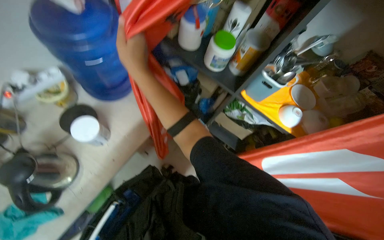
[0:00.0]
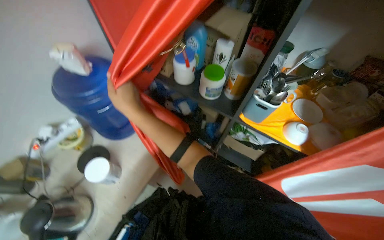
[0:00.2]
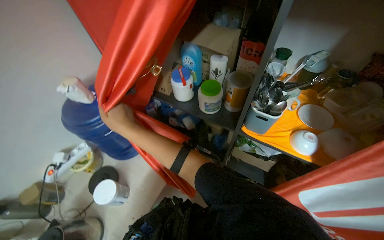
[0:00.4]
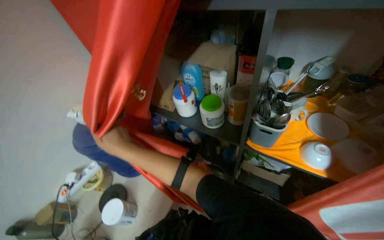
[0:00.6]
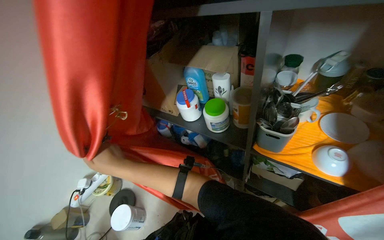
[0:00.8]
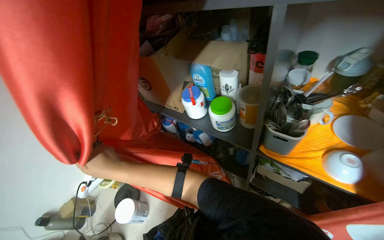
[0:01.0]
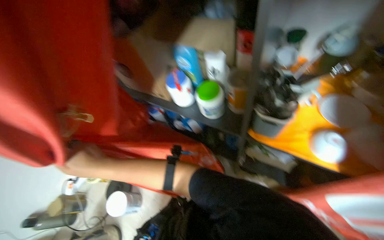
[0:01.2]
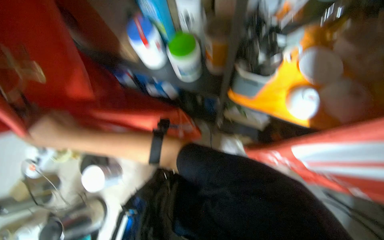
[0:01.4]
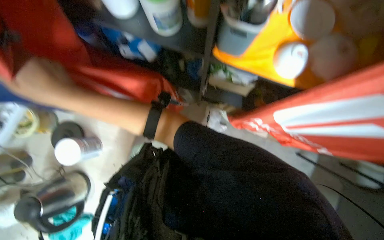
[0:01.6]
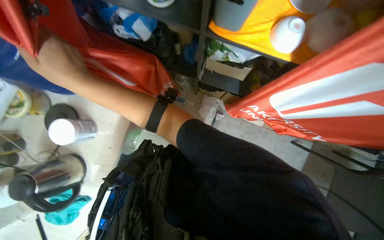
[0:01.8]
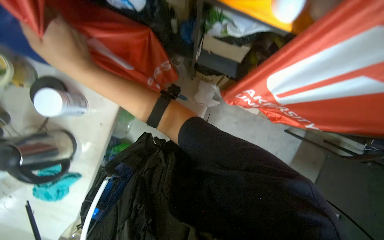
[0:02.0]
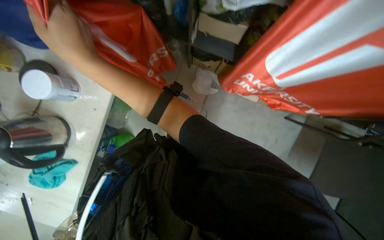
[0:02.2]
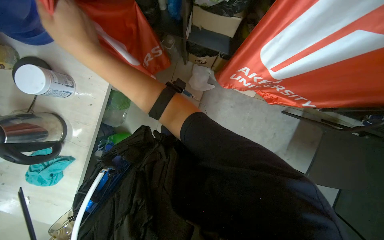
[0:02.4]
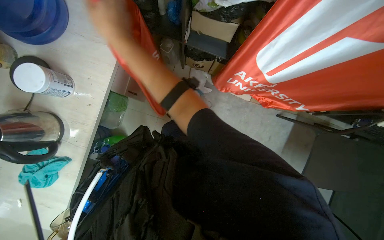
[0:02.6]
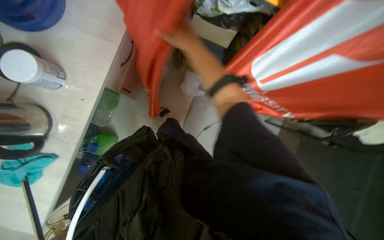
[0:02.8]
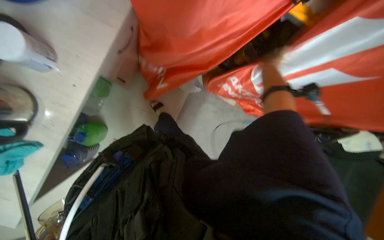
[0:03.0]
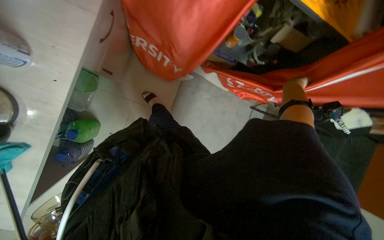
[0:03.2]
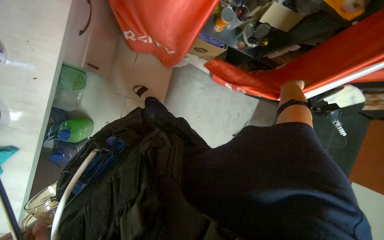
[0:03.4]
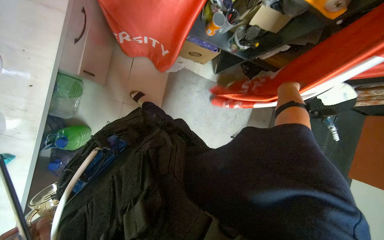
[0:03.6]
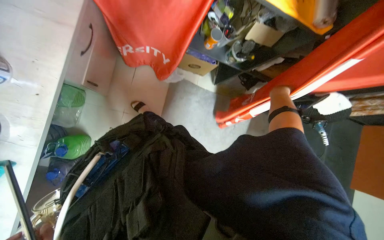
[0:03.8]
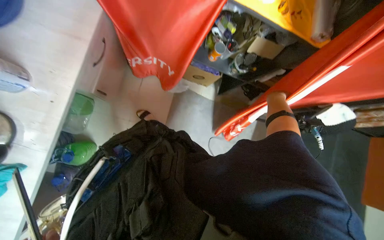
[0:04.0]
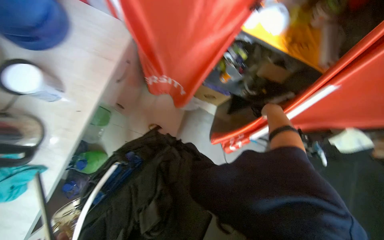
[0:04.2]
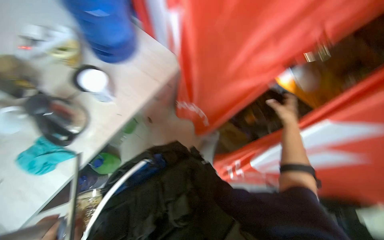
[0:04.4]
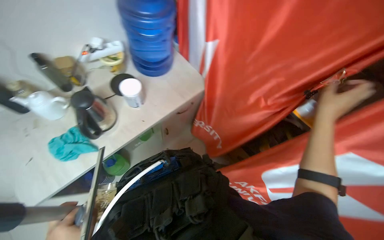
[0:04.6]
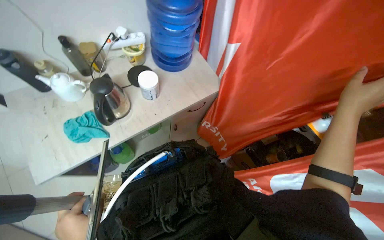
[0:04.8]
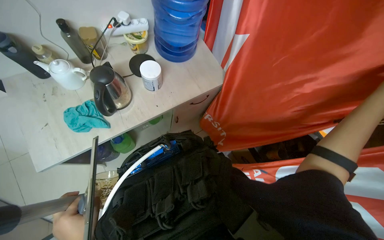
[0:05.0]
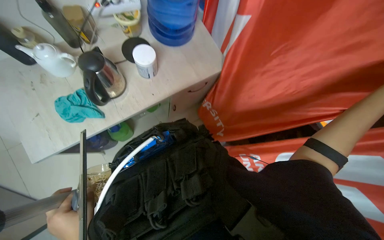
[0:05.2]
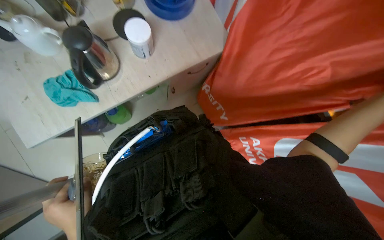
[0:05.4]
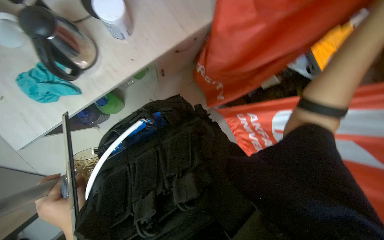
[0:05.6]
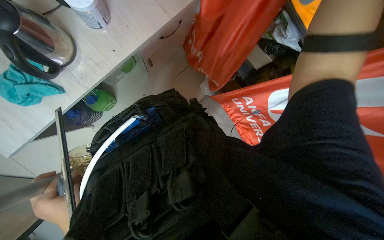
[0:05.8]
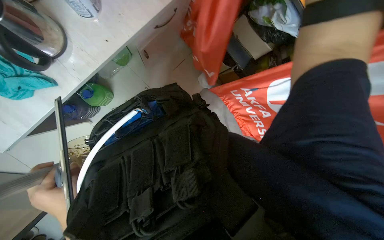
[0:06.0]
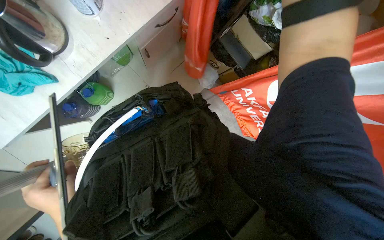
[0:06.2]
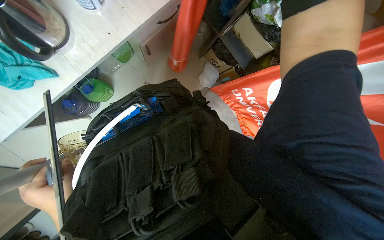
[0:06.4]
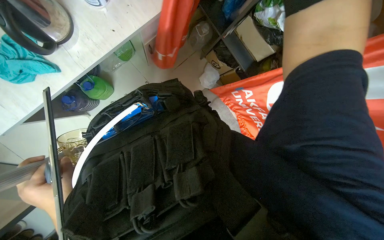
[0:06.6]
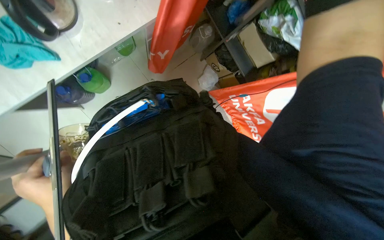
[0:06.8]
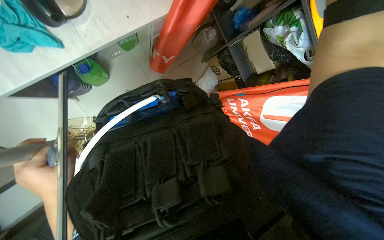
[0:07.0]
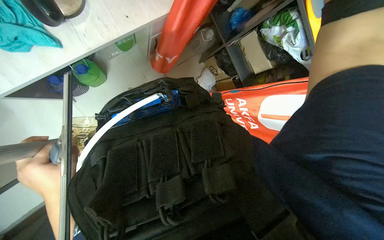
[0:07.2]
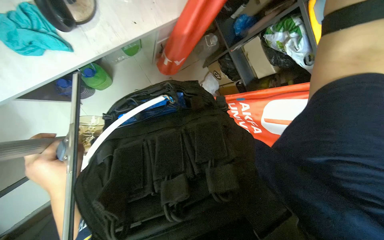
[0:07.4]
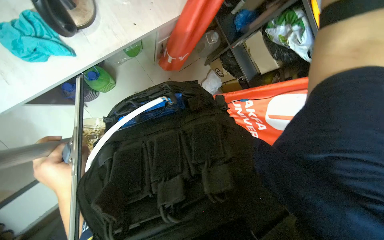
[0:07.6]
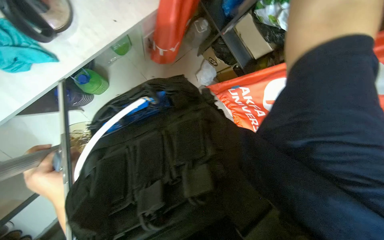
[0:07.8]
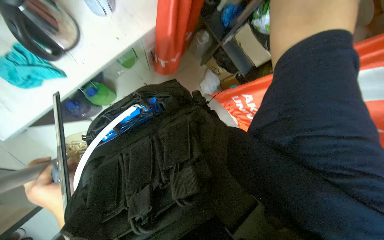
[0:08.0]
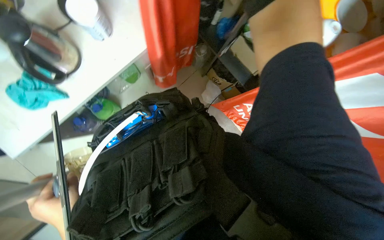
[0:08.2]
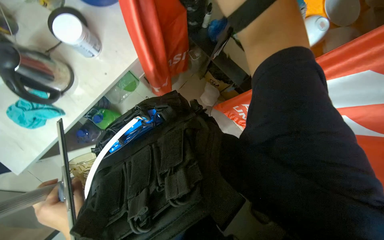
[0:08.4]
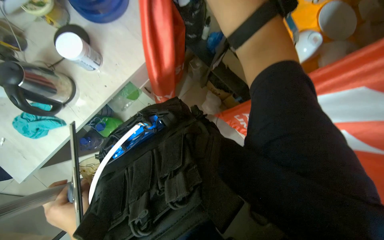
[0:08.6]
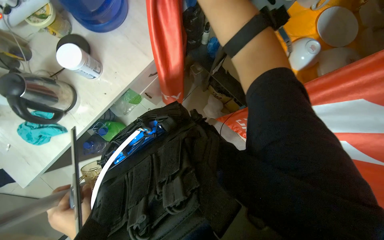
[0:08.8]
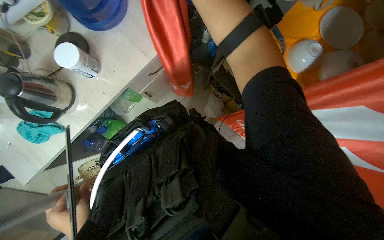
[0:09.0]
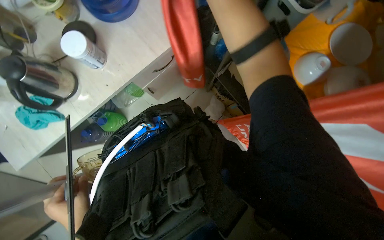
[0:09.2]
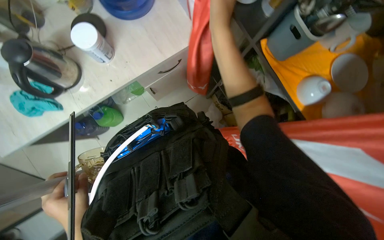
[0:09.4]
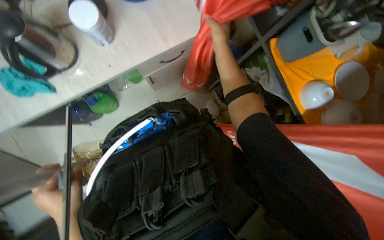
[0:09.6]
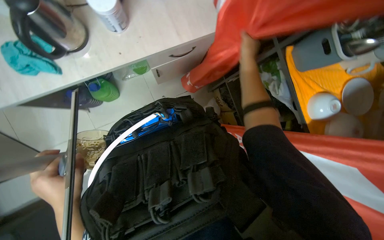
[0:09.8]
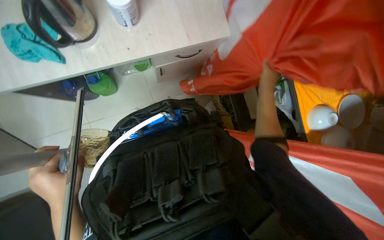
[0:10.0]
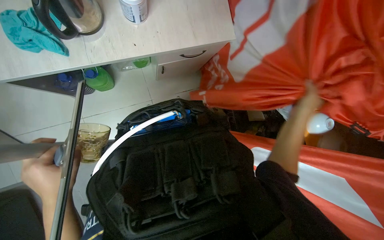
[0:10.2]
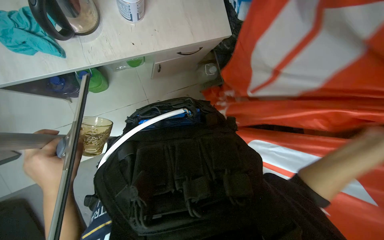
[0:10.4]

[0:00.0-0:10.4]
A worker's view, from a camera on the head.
Job: preparing cleaning supplies.
The whole recording: Gathering cleaning supplies. The worker gathers various cleaning tools and solutions from the table.
0:01.4 to 0:03.0: The view swings approximately 20 degrees to the right. The view tips downward by approximately 15 degrees.
0:03.0 to 0:04.4: The wearer looks about 20 degrees further upward.
0:04.4 to 0:06.0: The view tips downward by approximately 25 degrees.
0:09.0 to 0:10.4: The scene rotates clockwise by about 30 degrees.

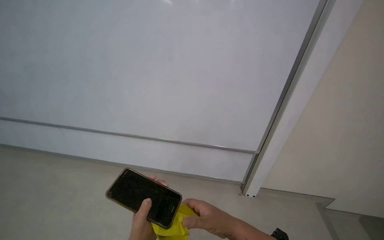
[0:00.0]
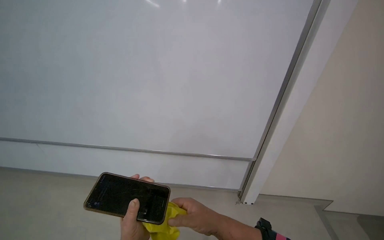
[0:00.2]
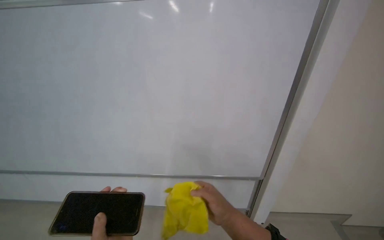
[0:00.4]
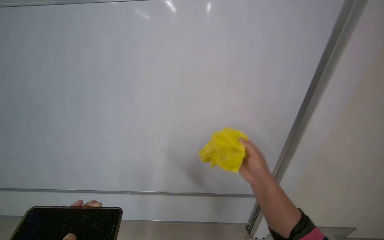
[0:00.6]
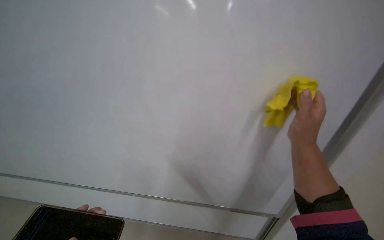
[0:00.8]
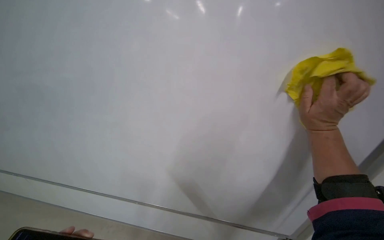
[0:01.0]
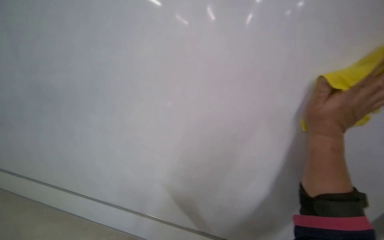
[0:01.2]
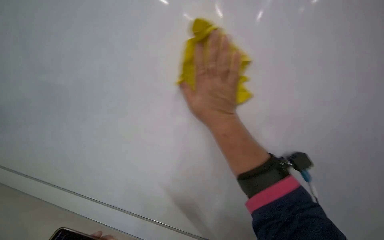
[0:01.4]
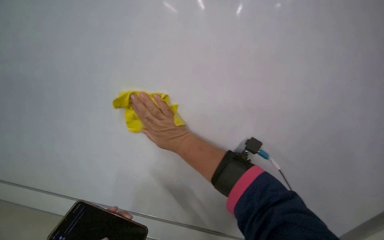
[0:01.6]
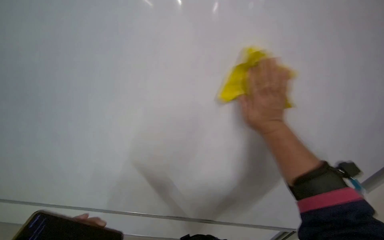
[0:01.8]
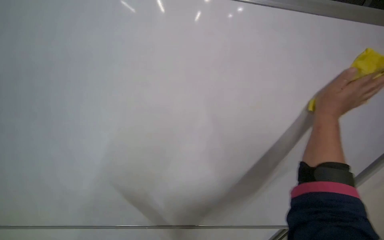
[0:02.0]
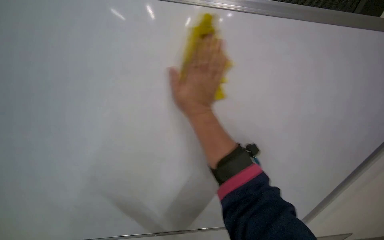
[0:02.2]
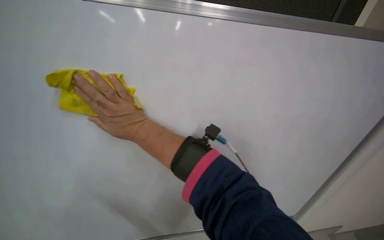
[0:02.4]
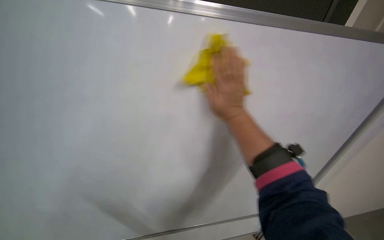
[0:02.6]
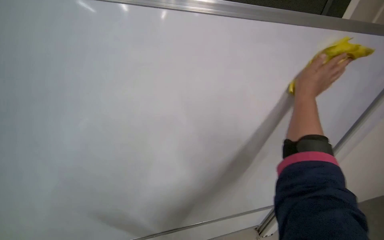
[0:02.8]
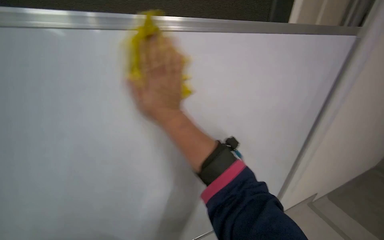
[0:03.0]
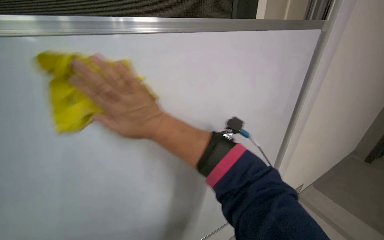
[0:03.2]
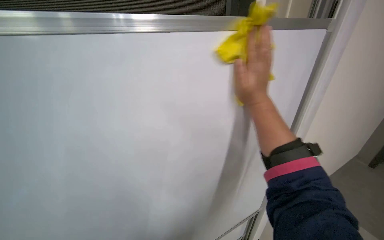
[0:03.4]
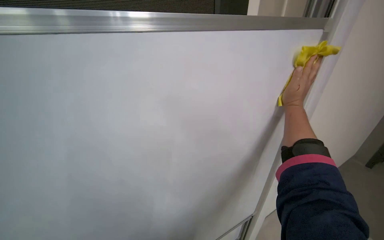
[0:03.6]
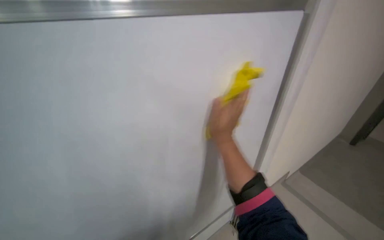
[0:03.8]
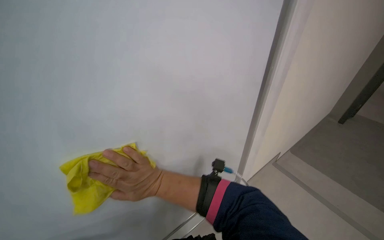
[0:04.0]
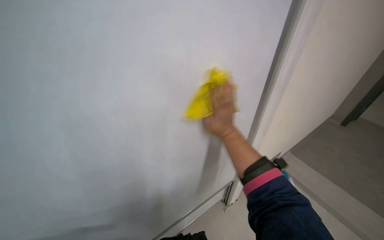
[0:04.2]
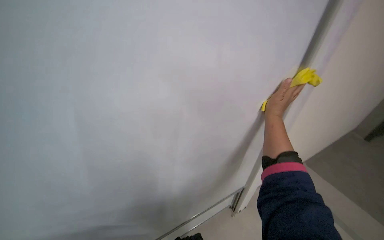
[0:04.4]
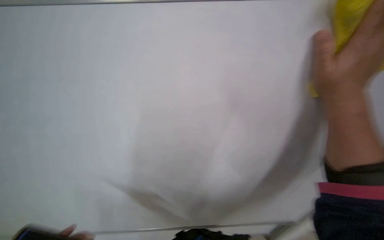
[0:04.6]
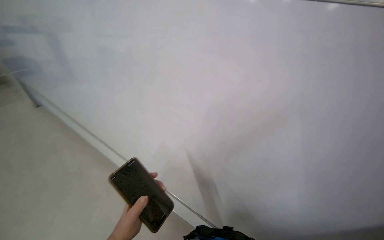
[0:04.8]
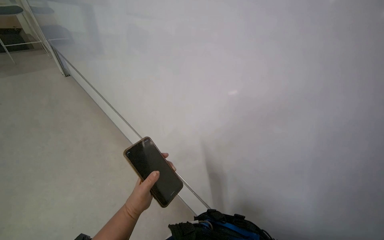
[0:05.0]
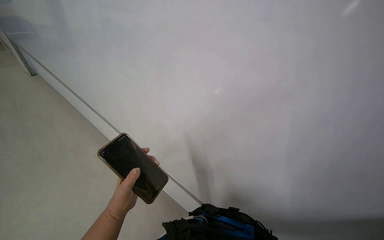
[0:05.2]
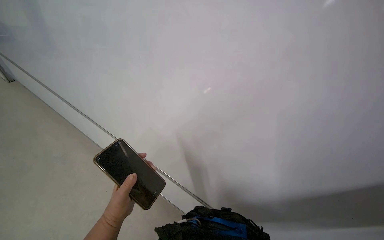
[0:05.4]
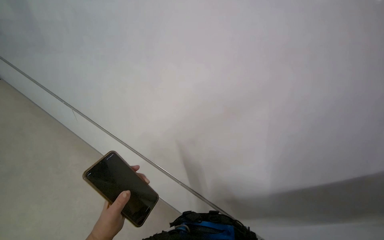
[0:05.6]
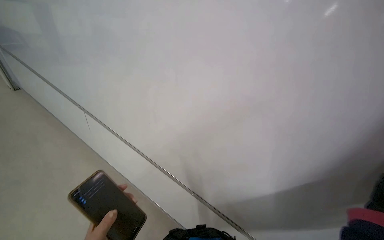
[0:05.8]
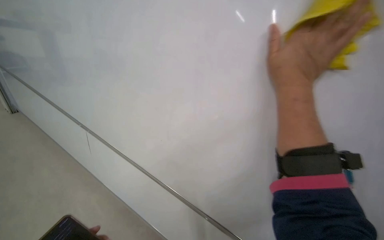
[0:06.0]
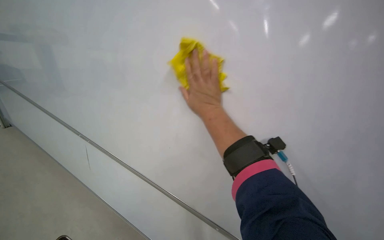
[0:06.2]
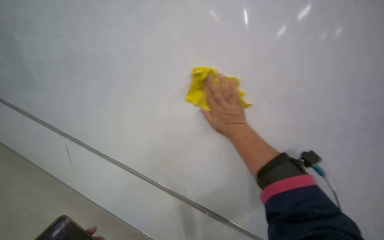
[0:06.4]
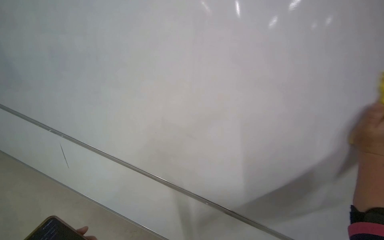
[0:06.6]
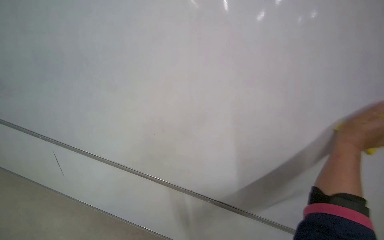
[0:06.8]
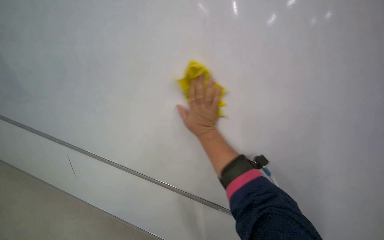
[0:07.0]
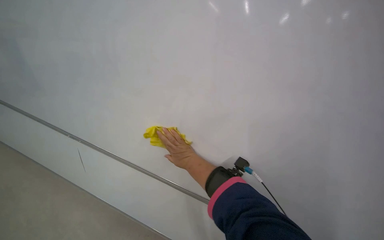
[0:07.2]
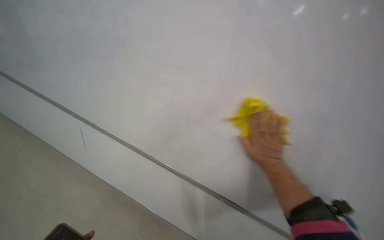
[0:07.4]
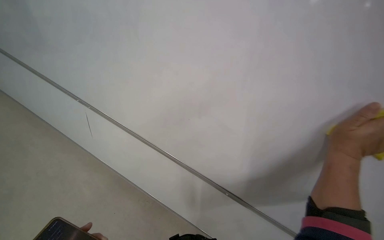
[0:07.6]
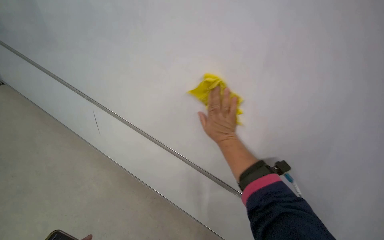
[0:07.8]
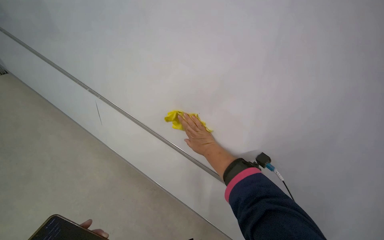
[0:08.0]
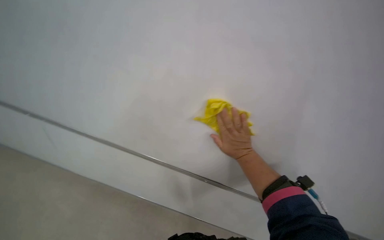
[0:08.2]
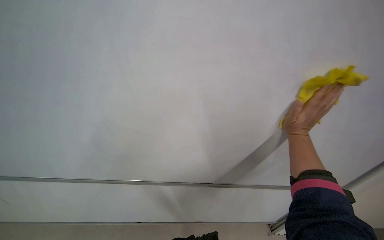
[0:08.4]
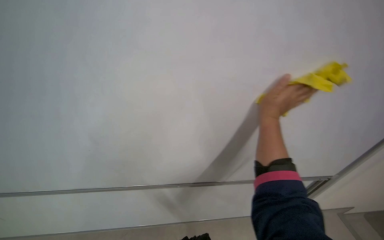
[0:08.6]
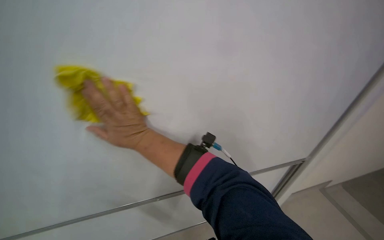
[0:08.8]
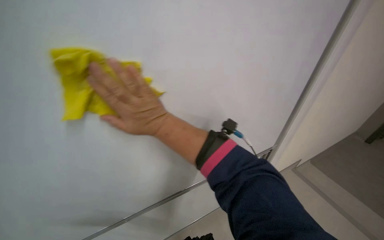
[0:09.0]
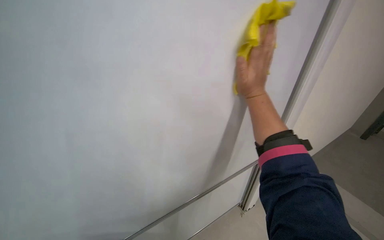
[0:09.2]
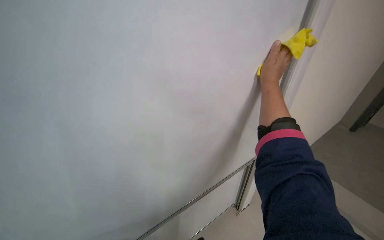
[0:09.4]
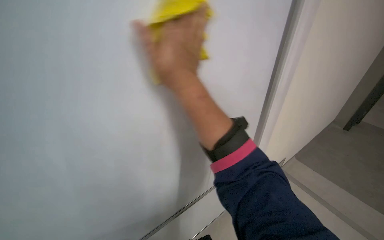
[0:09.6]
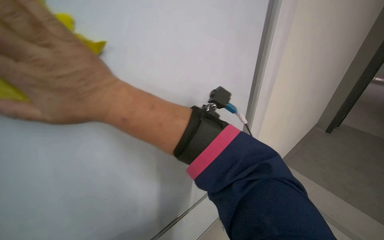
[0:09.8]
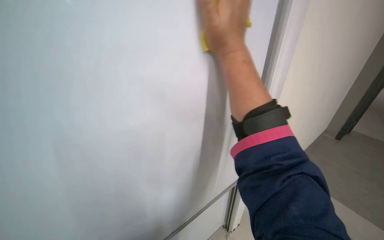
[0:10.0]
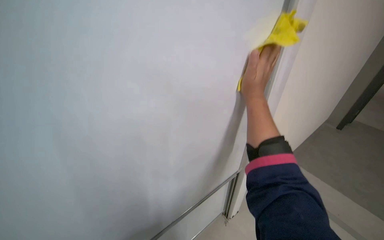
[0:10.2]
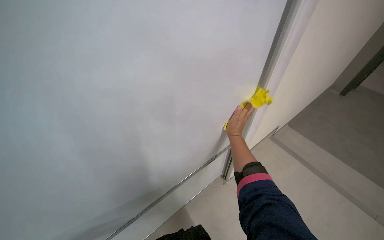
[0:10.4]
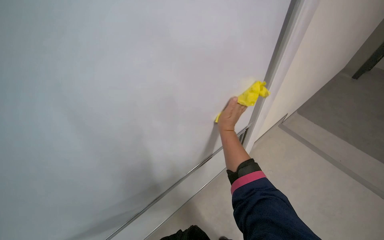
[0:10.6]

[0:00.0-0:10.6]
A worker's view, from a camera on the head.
Job: wiping surfaces.
The whole recording: Wiping whiteboard. The worker wipes the whiteboard with a yellow cloth.
0:00.0 to 0:01.6: The wearer moves approximately 50 cm. The camera sweeps to the left, by roughly 25 degrees. The view tilts some 15 degrees upward. Everything in view rotates approximately 50 degrees counterclockwise.
0:01.6 to 0:03.0: The right hand swings left and right, roughly 50 cm each way, with 3 reversals.
0:03.0 to 0:04.6: The right hand moves left and right over approximately 40 cm, changing direction 3 times.
0:06.0 to 0:07.6: The camera is aimed some 25 degrees further to the left. The camera pitches upward, by roughly 20 degrees. Everything in view rotates roughly 35 degrees counterclockwise.
0:07.6 to 0:09.0: The camera is aimed about 25 degrees further to the right. The camera pitches downward, by some 20 degrees. The right hand swings left and right, approximately 50 cm each way, with 2 reversals.
0:09.0 to 0:10.6: The right hand goes left and right, about 35 cm each way, reversing 2 times.
